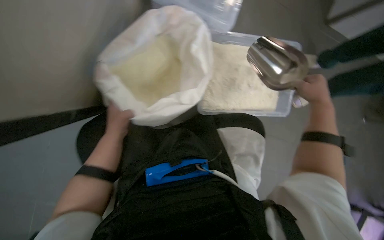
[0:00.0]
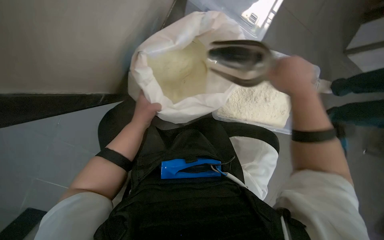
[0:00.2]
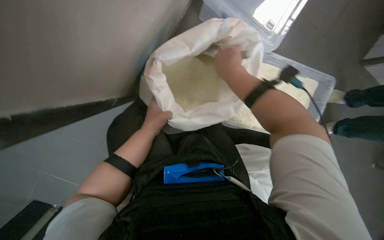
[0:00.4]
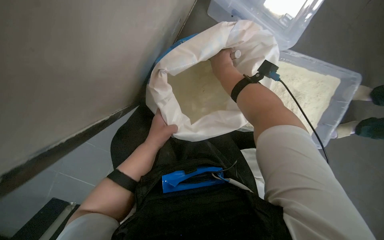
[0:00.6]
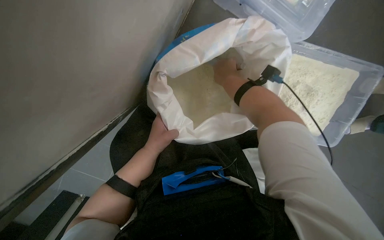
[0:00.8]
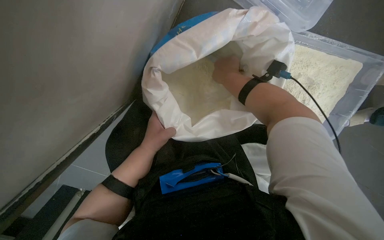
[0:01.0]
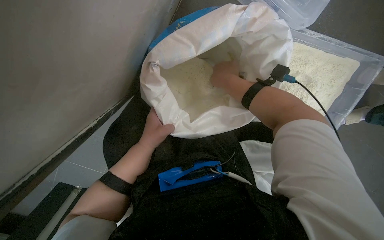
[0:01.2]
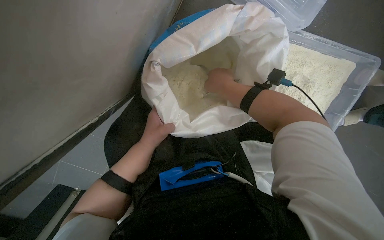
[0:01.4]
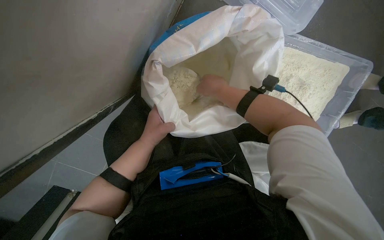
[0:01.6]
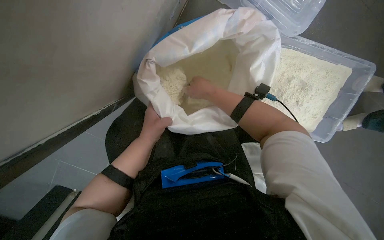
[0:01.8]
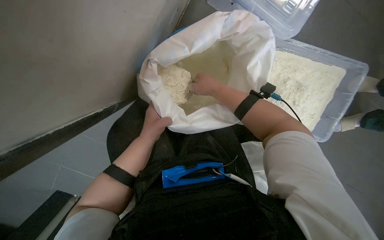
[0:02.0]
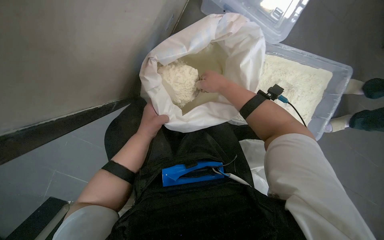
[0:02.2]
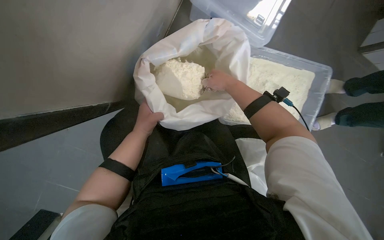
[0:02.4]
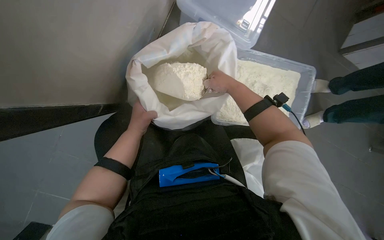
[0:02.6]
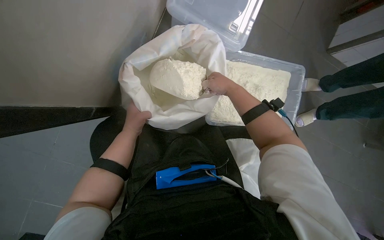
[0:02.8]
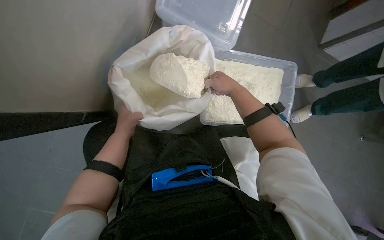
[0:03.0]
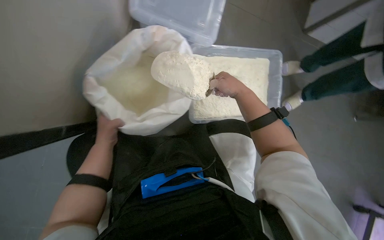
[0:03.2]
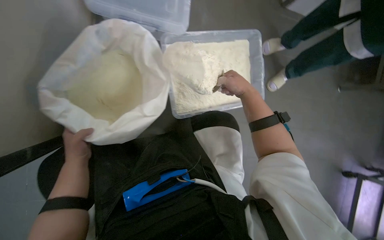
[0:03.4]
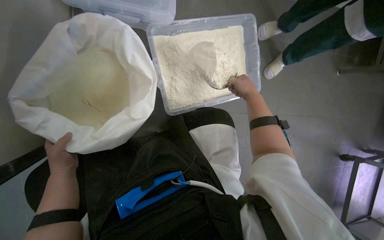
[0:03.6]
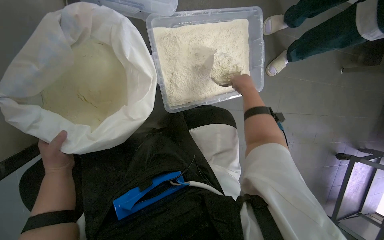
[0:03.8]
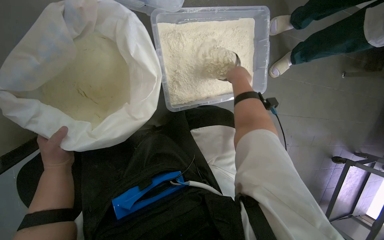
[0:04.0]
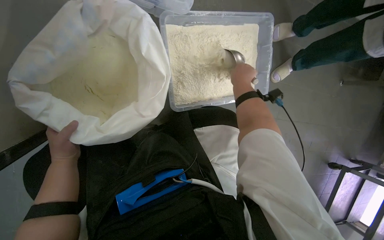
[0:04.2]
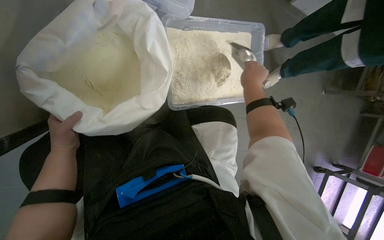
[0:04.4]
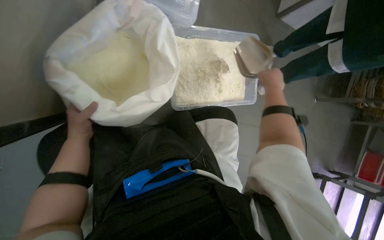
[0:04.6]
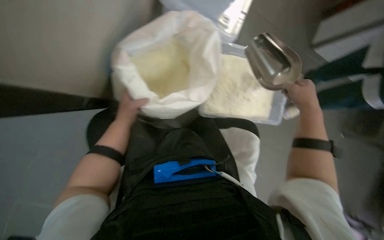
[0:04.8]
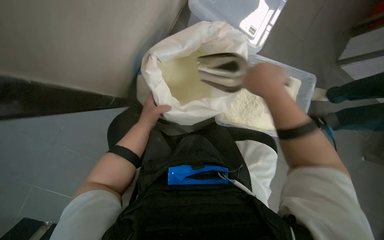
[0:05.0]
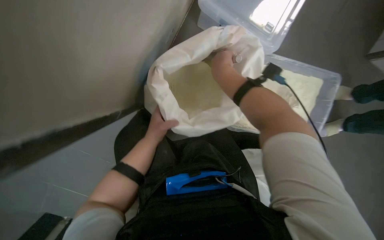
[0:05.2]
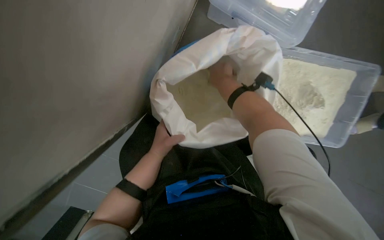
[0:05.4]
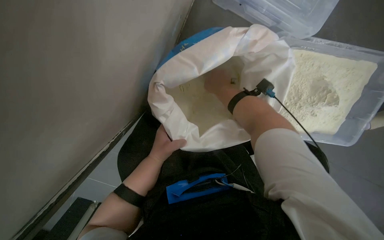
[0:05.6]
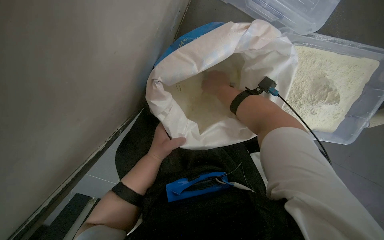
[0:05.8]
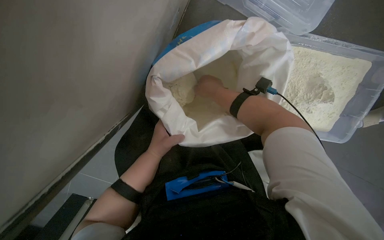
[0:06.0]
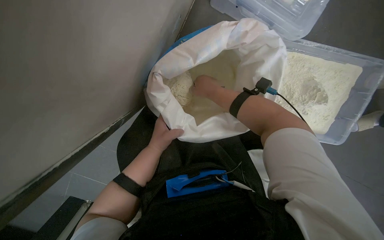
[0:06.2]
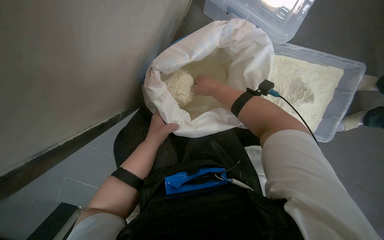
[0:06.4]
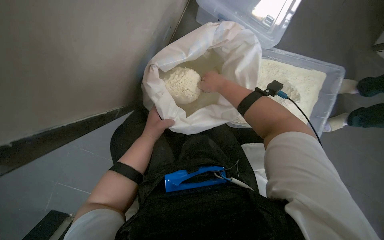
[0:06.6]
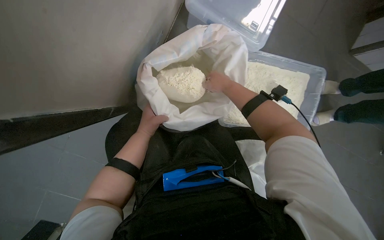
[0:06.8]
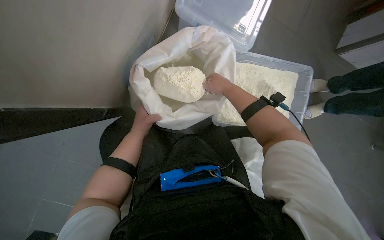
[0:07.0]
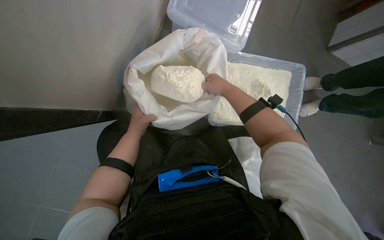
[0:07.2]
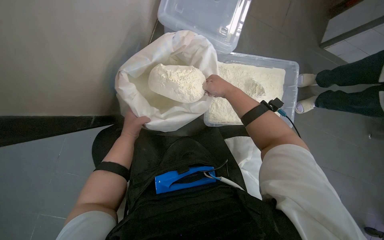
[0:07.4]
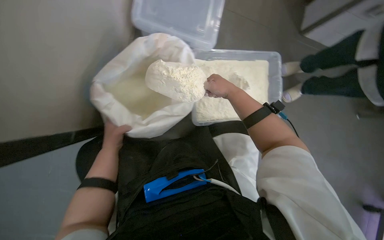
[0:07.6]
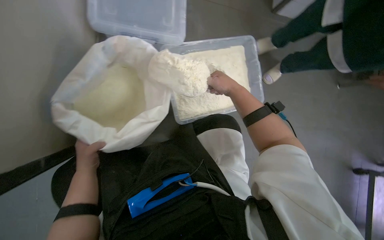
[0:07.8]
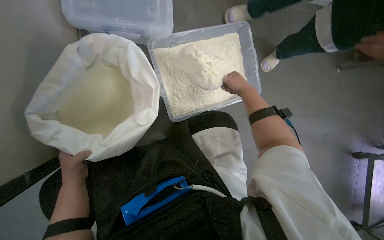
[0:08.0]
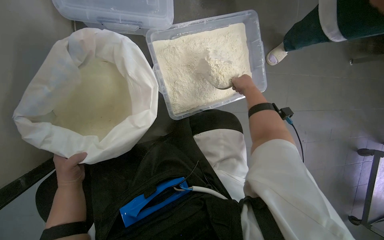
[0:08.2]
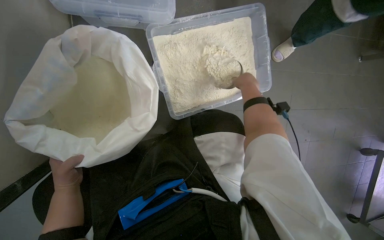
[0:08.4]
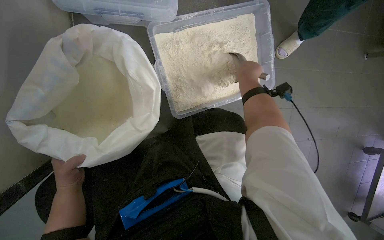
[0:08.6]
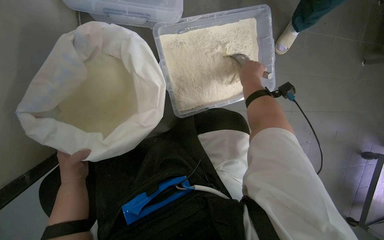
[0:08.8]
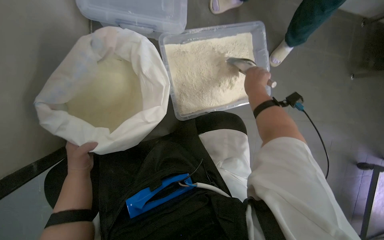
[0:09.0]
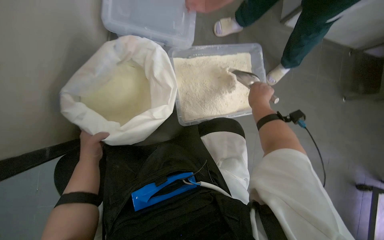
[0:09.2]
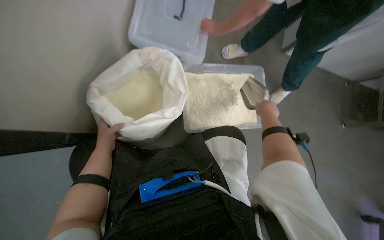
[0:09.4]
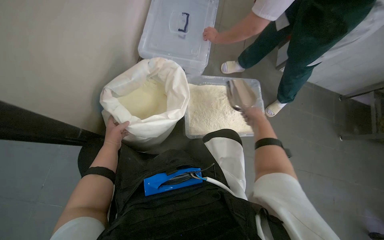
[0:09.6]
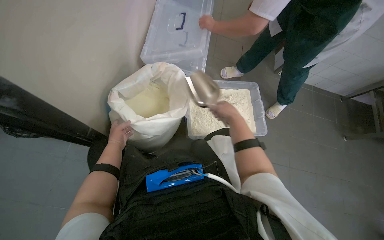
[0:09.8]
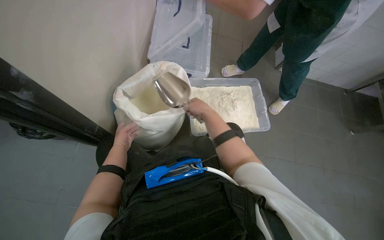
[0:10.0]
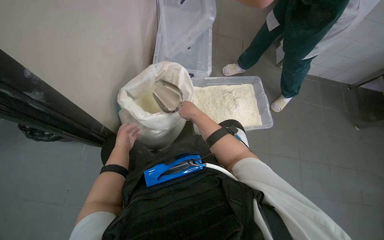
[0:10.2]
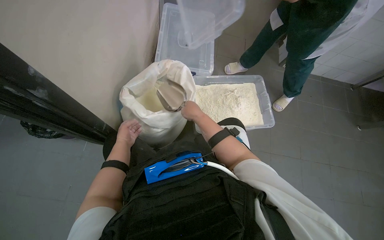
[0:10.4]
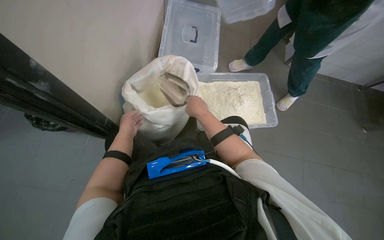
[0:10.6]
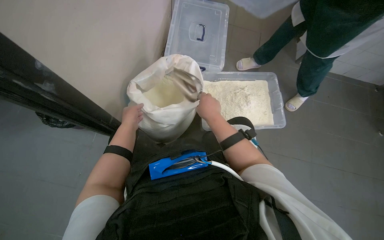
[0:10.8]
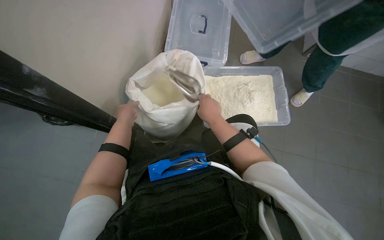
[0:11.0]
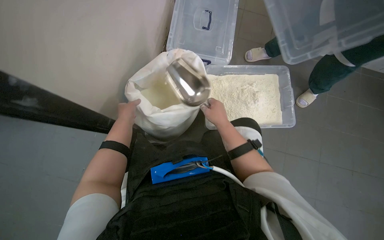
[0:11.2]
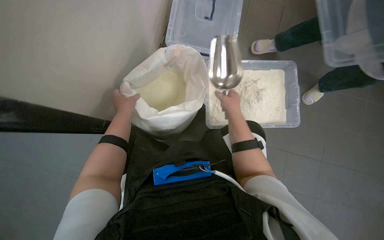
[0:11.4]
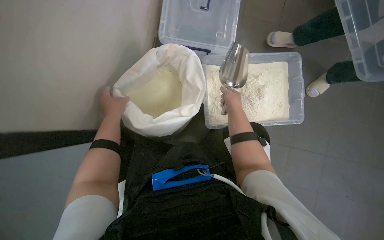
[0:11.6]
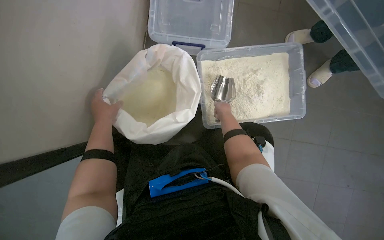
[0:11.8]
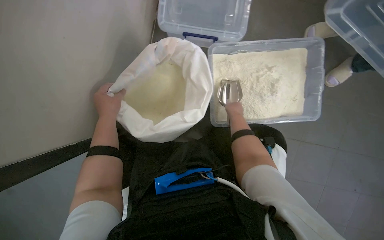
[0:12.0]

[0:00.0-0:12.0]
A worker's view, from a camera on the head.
Job: preparing food.
The whole recording: Scooping powder into container. The worker scoops powder from a large bag into a clear plastic container.
0:00.0 to 0:01.6: The right hand travels to the left and up the picture by some 40 cm.
0:01.6 to 0:03.0: The wearer looks roughly 15 degrees further upward. The right hand moves to the right, about 15 cm.
0:04.4 to 0:06.0: The wearer looks approximately 25 degrees further to the left. The right hand travels to the left by approximately 35 cm.
0:06.0 to 0:07.6: The camera pitches upward, by about 15 degrees. The right hand heads to the right, covering approximately 25 cm.
0:07.6 to 0:09.0: The right hand heads to the right, covering roughly 20 cm.
0:09.0 to 0:10.4: The wearer looks some 25 degrees further upward. The right hand moves to the left, approximately 30 cm.
0:10.4 to 0:12.0: The view tilts some 15 degrees downward. The left hand shifts about 25 cm nearer to the camera. Meanwhile the right hand shifts about 10 cm to the right.

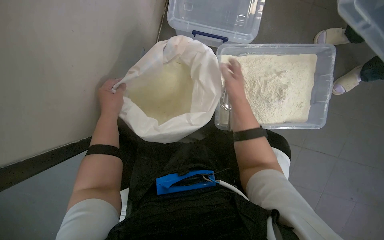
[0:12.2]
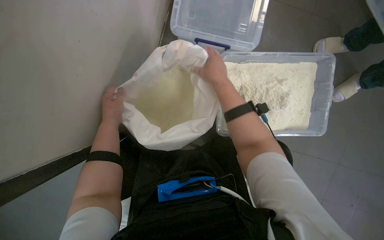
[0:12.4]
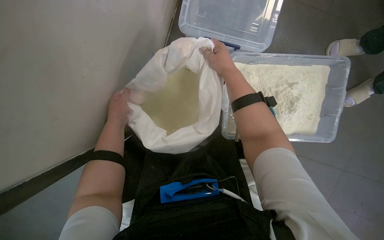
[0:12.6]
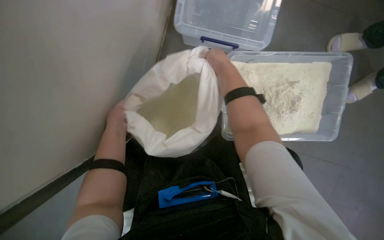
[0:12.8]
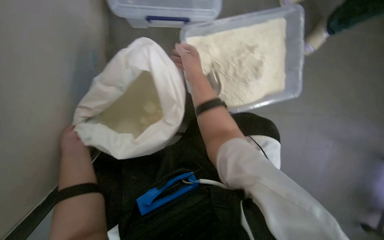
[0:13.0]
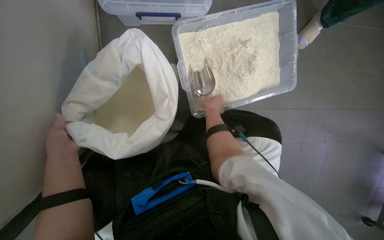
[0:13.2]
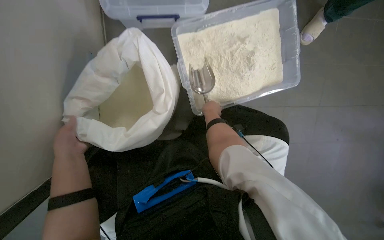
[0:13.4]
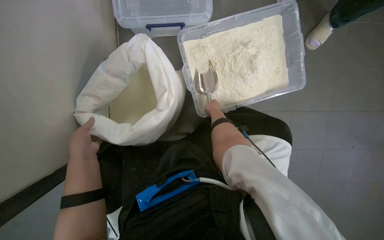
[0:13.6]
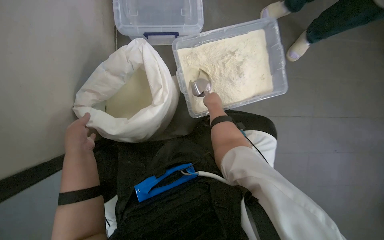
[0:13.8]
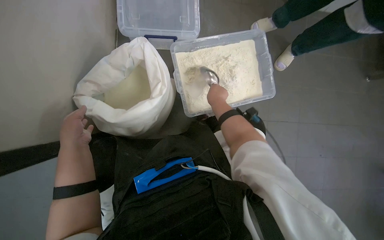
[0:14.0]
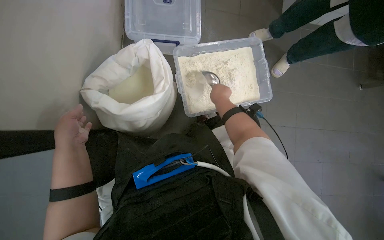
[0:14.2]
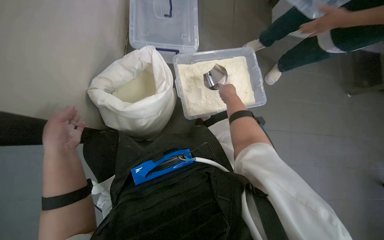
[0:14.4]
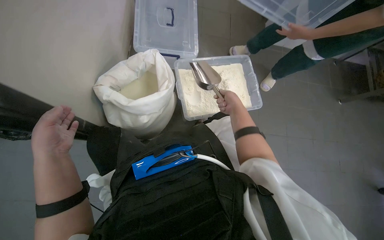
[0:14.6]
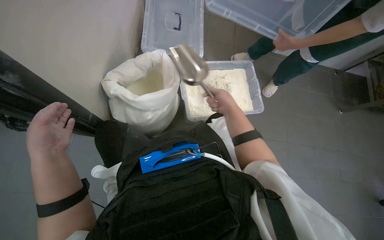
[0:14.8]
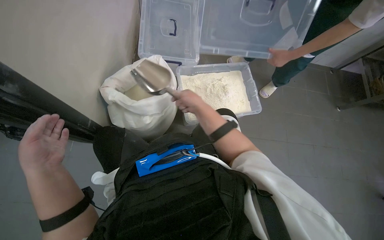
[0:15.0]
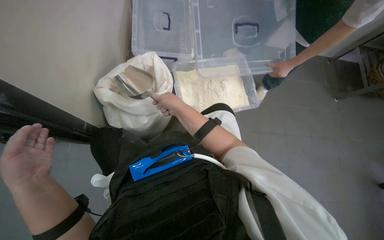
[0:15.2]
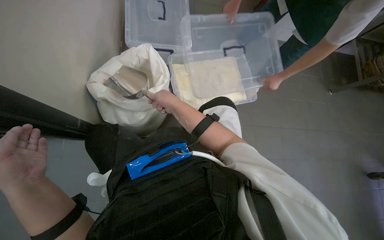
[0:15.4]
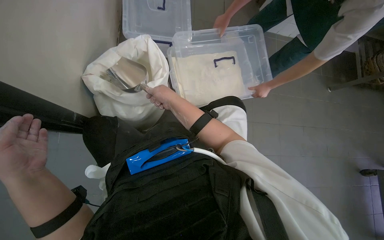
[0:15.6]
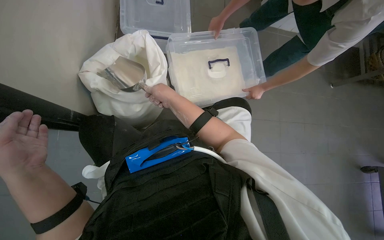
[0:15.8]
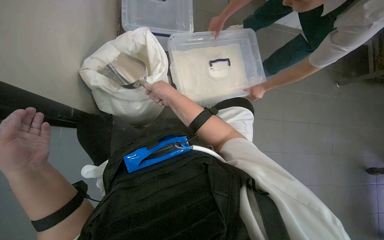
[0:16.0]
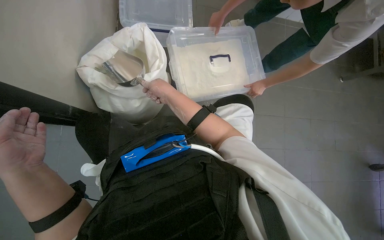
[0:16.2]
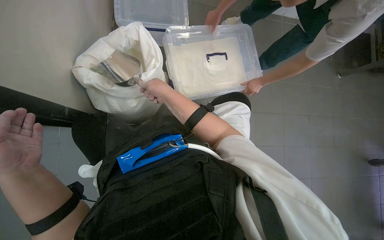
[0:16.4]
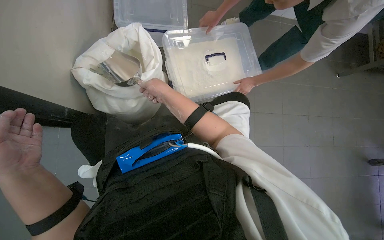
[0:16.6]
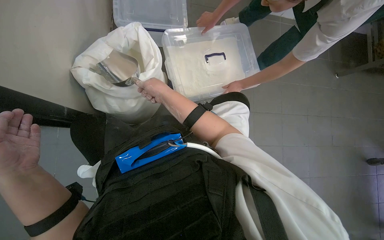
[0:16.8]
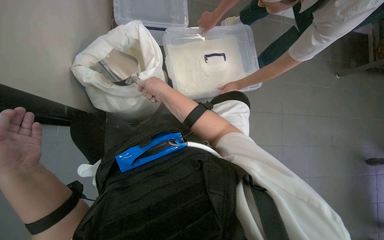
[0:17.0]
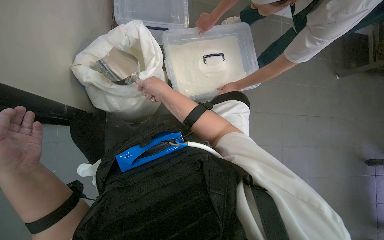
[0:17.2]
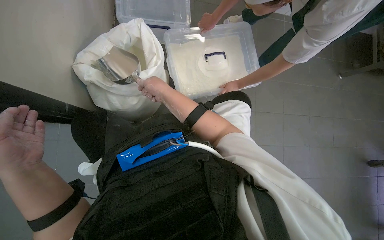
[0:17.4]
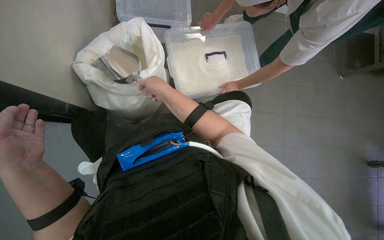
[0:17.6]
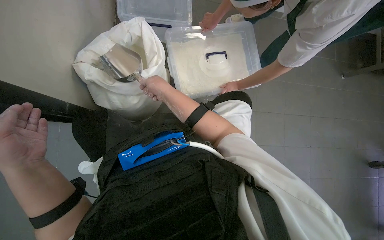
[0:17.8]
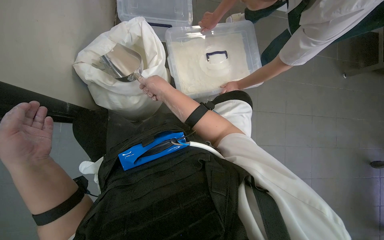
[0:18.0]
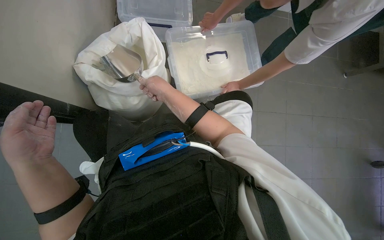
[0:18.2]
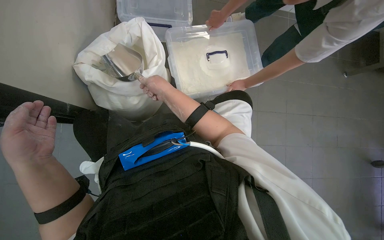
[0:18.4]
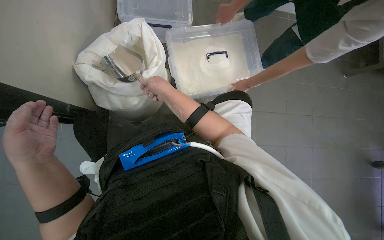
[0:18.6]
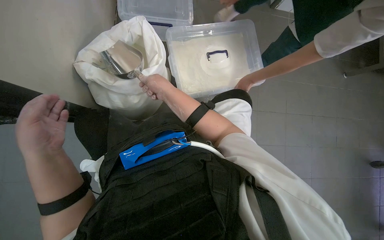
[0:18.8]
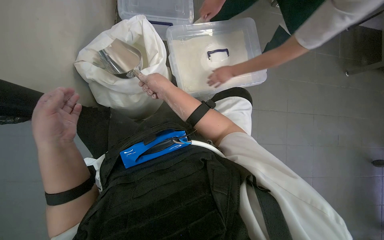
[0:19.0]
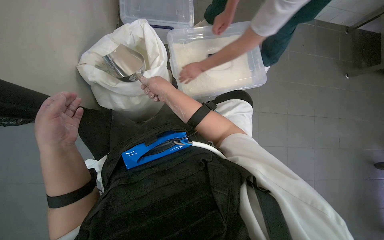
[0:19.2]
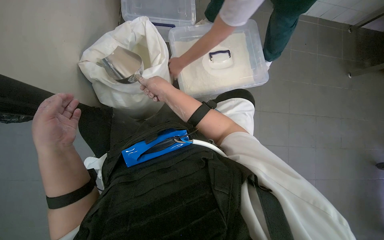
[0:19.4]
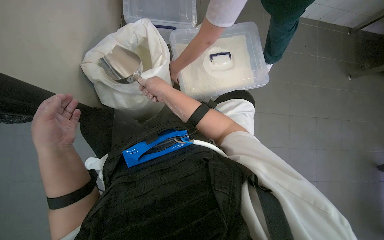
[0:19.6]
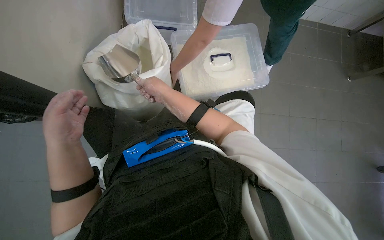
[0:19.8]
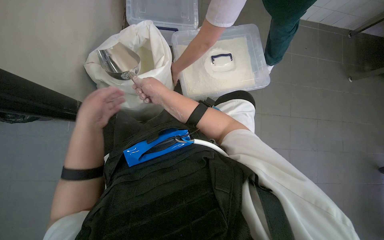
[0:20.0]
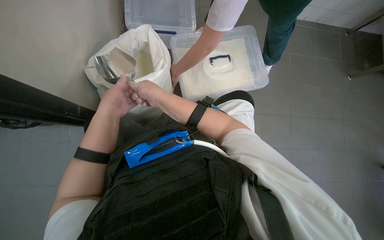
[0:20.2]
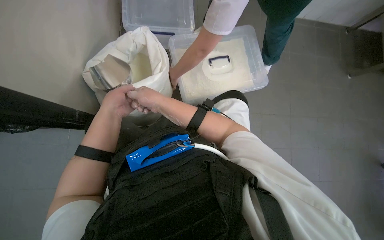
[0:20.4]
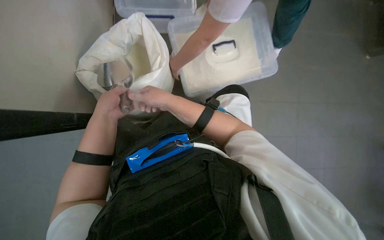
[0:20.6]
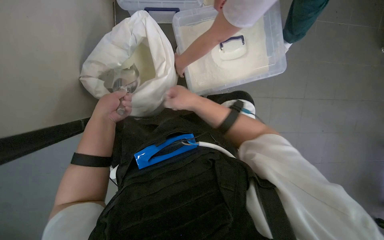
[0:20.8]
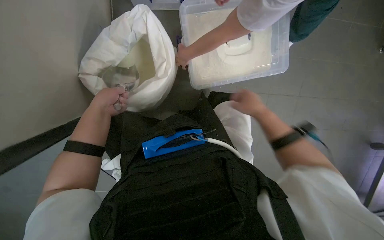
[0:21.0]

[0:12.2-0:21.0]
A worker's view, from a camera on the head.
Job: preparing food.
The whole recording: Scooping powder into container. The worker scoops powder from a large bag into a clear plastic container.
0:12.2 to 0:13.6: The left hand goes approximately 10 cm down the picture. The right hand travels farther from the camera by approximately 20 cm.
0:13.6 to 0:15.2: The camera pitches upward, by some 25 degrees. The two hands go about 30 cm nearer to the camera.
0:15.2 to 0:16.6: The hands make small movements and keep their place.
0:16.6 to 0:18.0: Neither hand changes place.
0:18.0 to 0:19.6: The hands work in one place, with small movements.
0:19.6 to 0:21.0: The left hand goes about 15 cm farther from the camera and up the picture. The right hand goes approximately 25 cm to the right.
